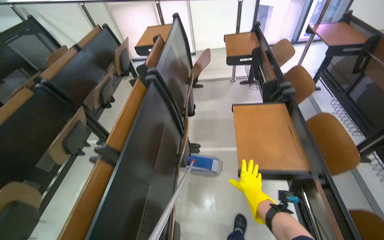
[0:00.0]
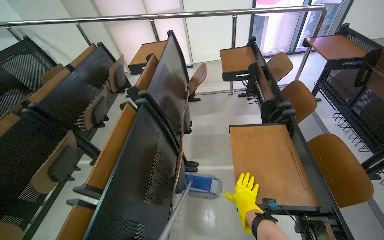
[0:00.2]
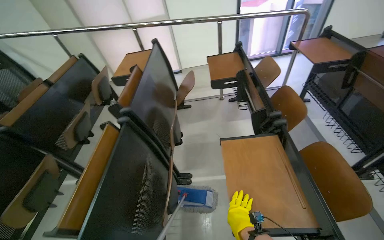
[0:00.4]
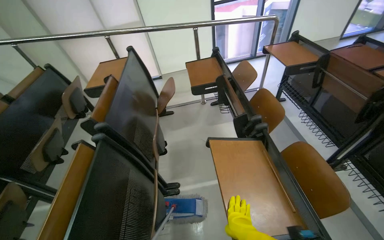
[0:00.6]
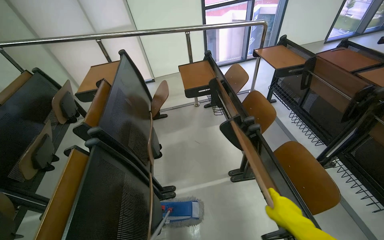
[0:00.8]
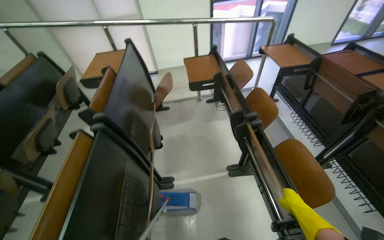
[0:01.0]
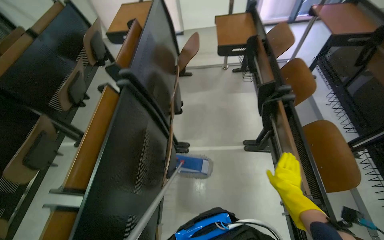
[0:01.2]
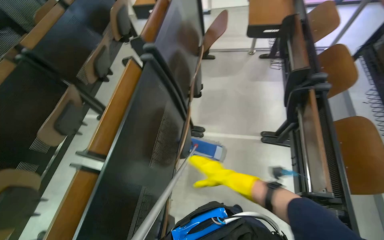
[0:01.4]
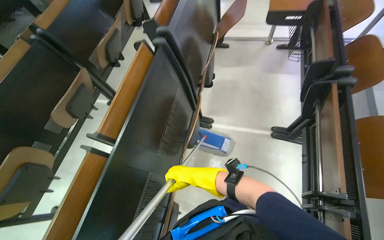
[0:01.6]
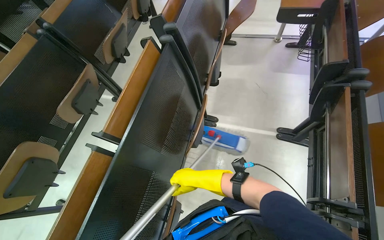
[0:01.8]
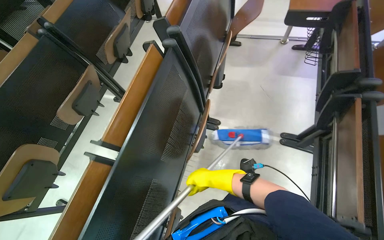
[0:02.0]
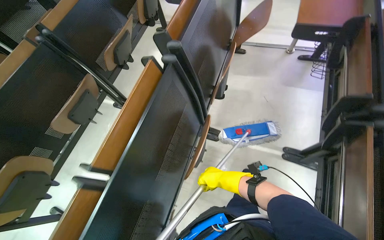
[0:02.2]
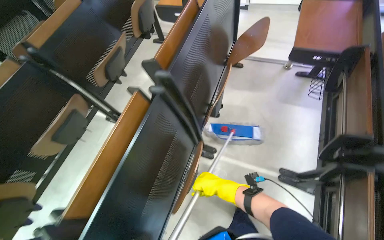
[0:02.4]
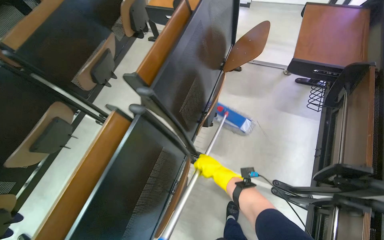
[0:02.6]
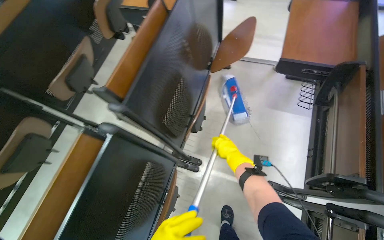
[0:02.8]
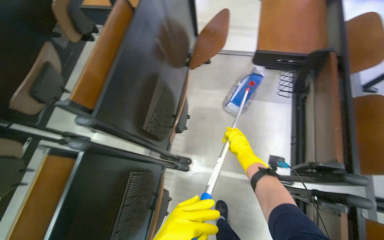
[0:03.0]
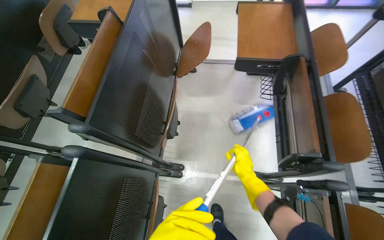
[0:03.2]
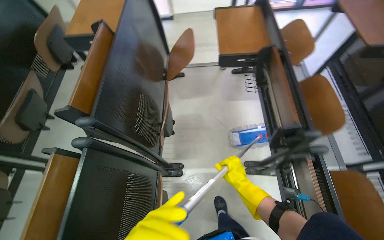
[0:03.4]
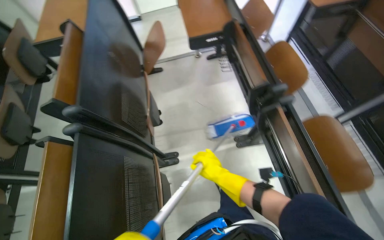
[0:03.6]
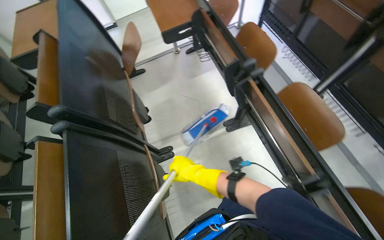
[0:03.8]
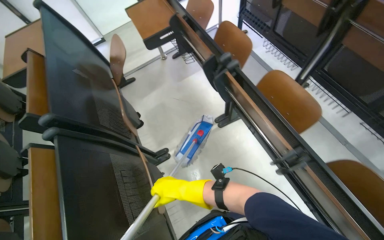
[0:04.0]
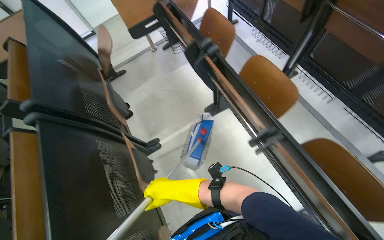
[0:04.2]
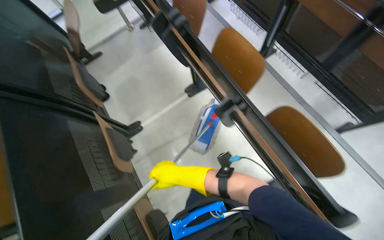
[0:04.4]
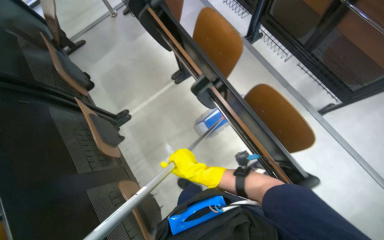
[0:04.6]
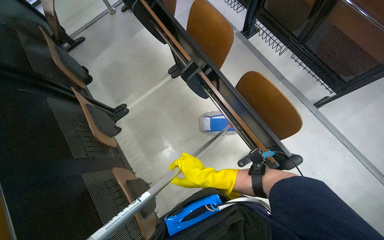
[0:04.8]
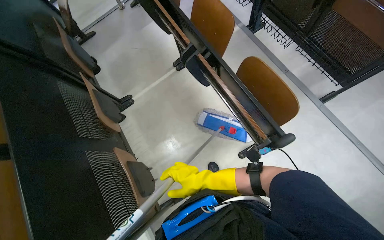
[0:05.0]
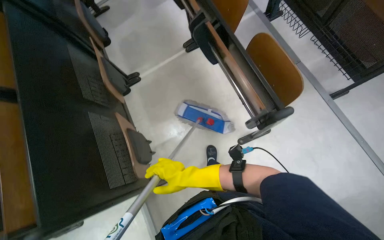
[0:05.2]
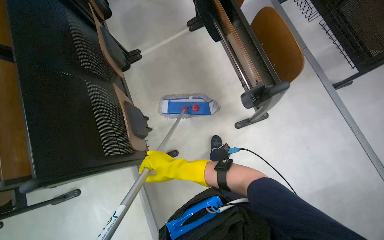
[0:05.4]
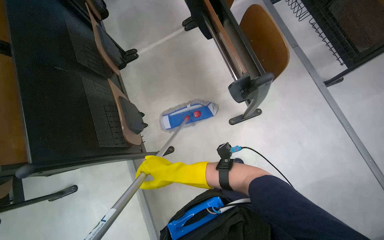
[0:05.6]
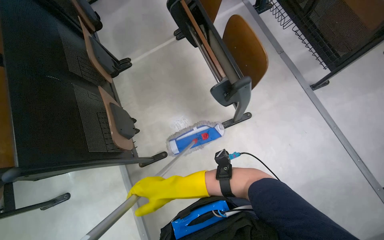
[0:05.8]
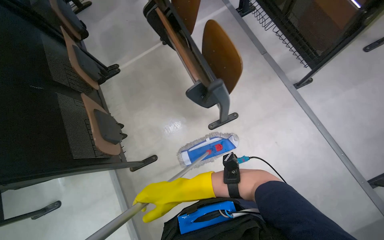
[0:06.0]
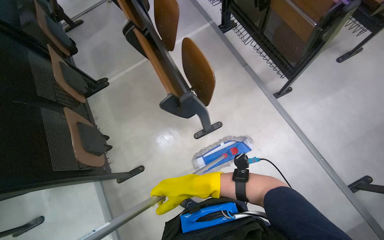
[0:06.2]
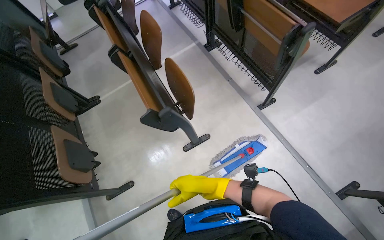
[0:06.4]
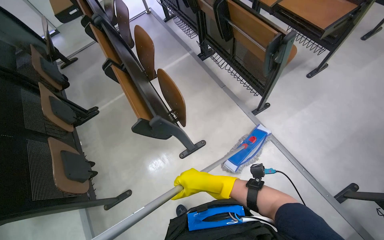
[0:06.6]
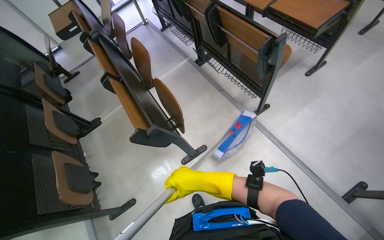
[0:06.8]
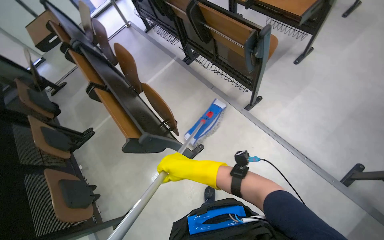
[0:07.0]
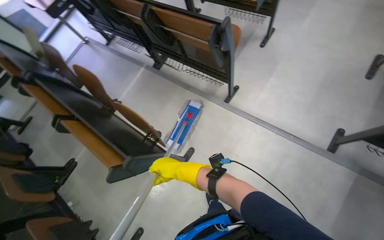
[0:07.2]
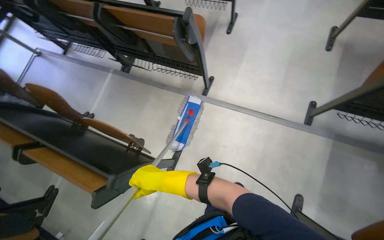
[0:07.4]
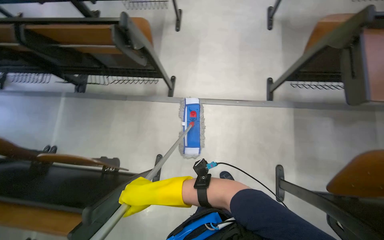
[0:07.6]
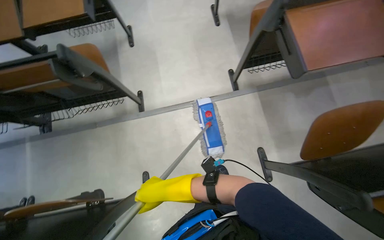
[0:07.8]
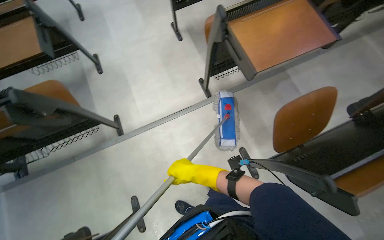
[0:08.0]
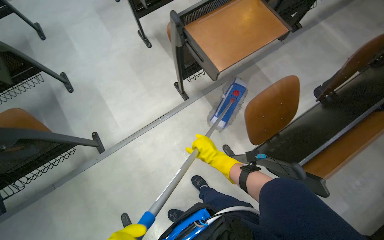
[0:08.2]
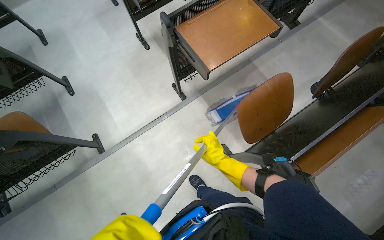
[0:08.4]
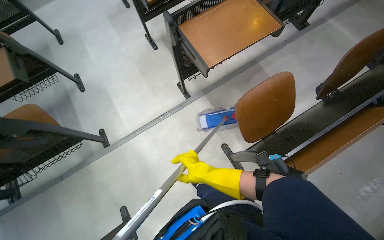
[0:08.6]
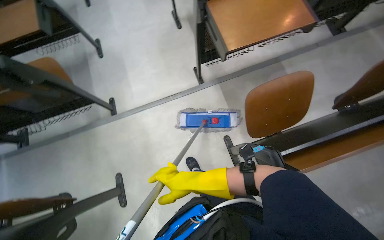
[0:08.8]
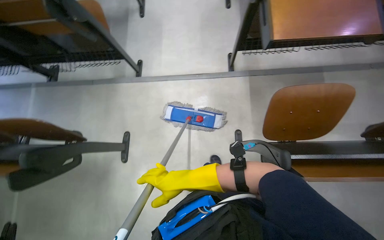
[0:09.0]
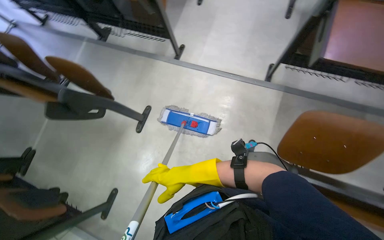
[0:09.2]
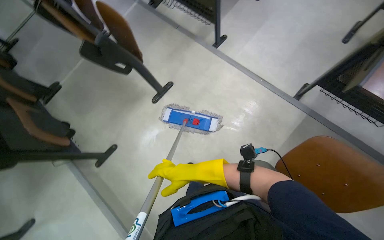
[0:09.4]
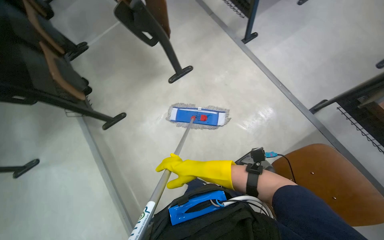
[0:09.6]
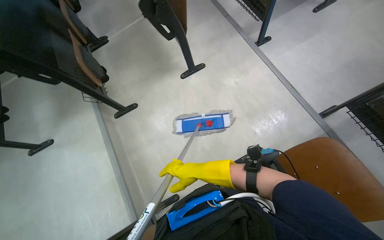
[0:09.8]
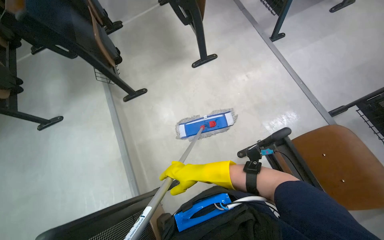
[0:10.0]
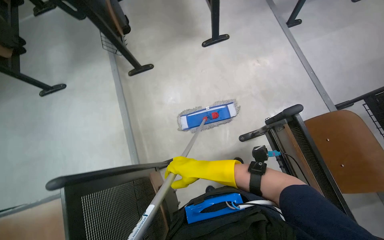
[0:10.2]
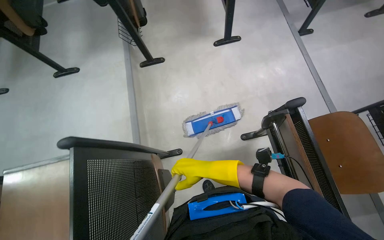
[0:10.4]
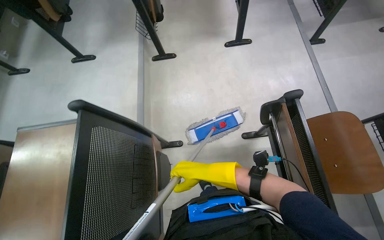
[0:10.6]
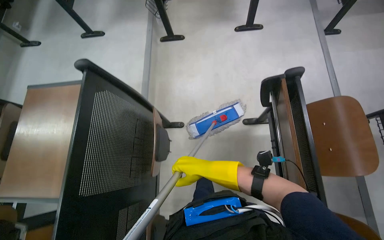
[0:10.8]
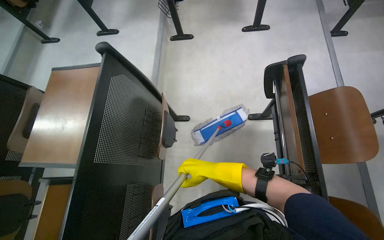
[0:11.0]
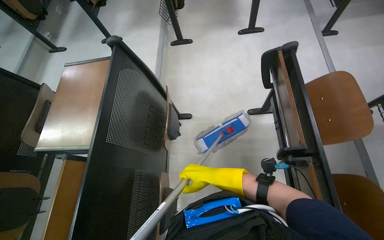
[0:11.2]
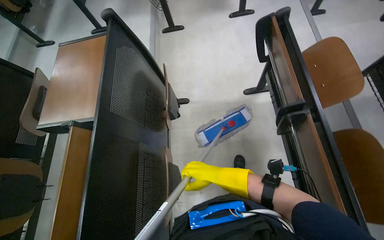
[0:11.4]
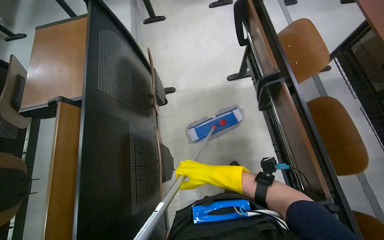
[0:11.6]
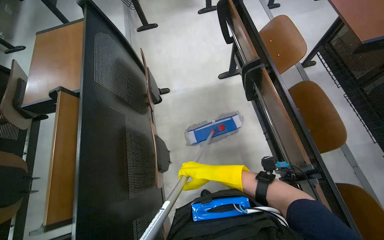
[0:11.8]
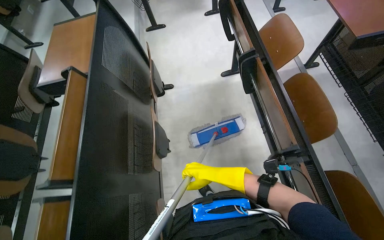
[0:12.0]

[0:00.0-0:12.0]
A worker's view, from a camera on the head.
Job: mopping floor.
The whole recording: Mopping classroom floor. The worker mops the floor in the classroom between rows of desks.
0:00.0 to 0:01.6: The camera pitches downward, by roughly 15 degrees.
0:01.6 to 0:03.0: The camera is carried about 60 cm.
0:03.0 to 0:04.4: The camera is carried roughly 70 cm. The head rotates about 45 degrees to the right.
0:04.4 to 0:06.0: The camera travels some 70 cm.
0:06.0 to 0:07.6: The camera travels roughly 50 cm. The wearer's head swings about 60 degrees to the right.
0:07.6 to 0:09.0: The wearer moves roughly 40 cm.
0:09.0 to 0:10.4: The camera travels approximately 60 cm. The head turns to the left by approximately 80 degrees.
0:10.4 to 0:12.0: The head travels some 1 m.

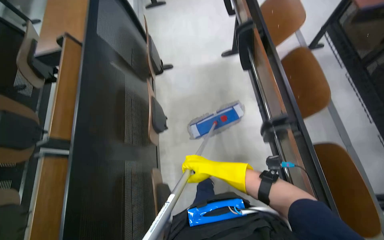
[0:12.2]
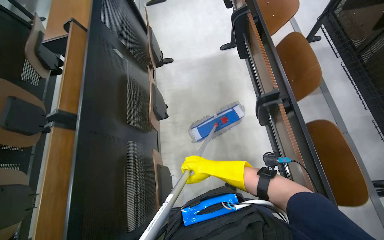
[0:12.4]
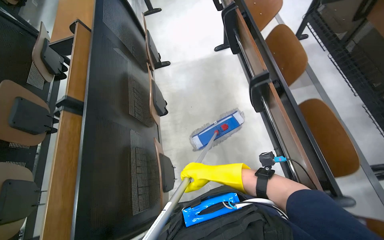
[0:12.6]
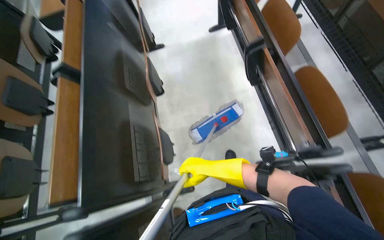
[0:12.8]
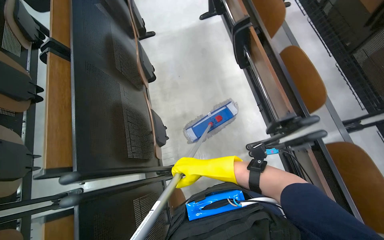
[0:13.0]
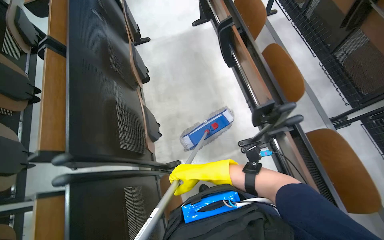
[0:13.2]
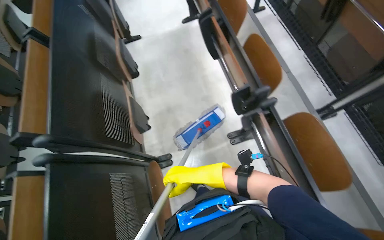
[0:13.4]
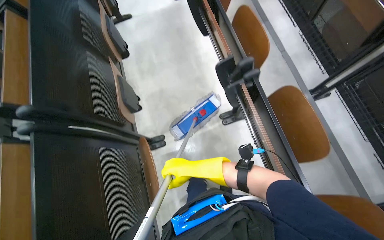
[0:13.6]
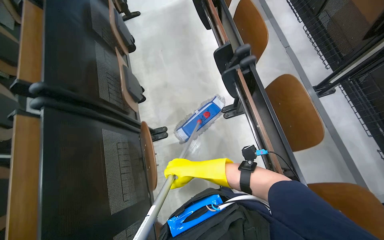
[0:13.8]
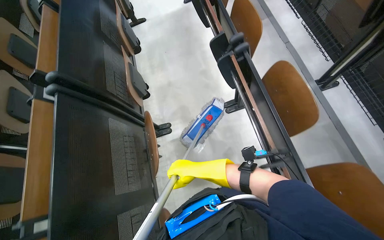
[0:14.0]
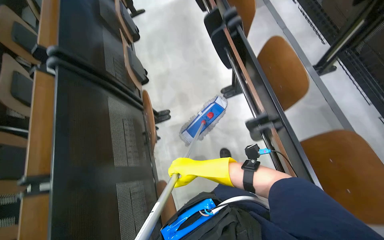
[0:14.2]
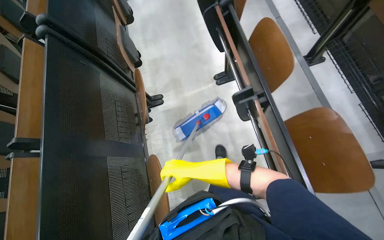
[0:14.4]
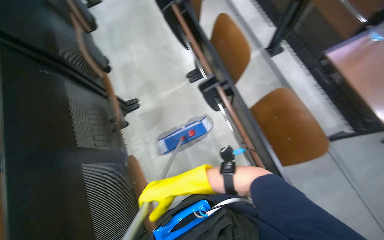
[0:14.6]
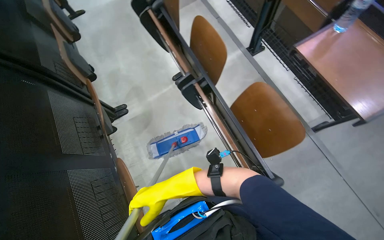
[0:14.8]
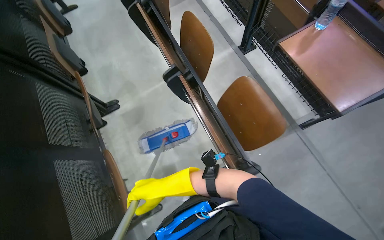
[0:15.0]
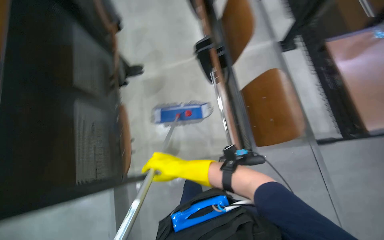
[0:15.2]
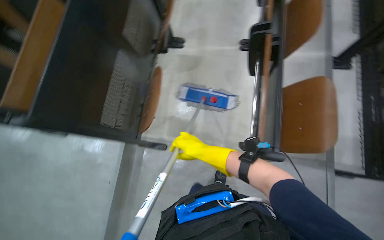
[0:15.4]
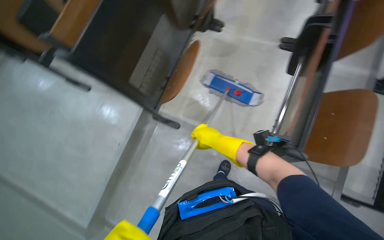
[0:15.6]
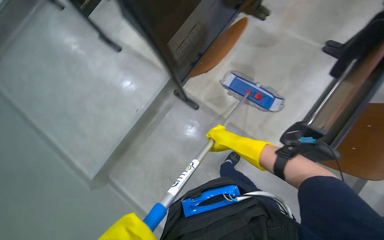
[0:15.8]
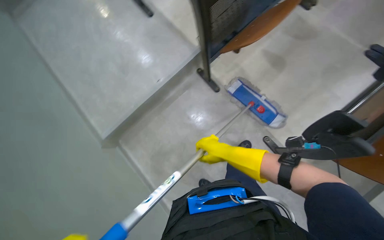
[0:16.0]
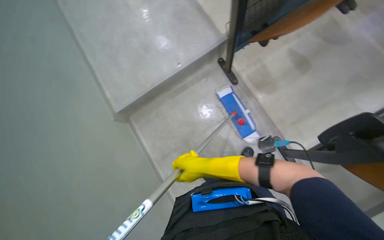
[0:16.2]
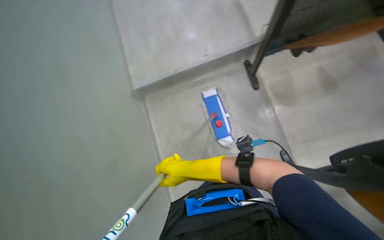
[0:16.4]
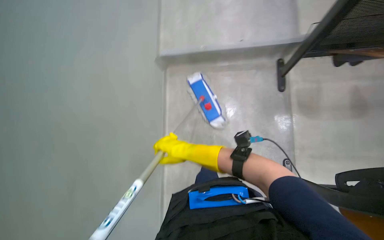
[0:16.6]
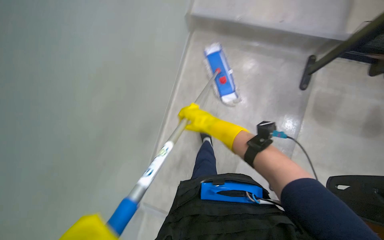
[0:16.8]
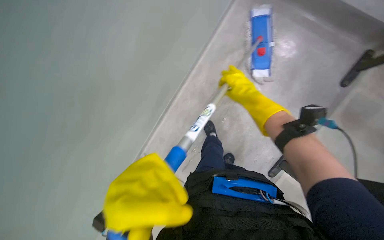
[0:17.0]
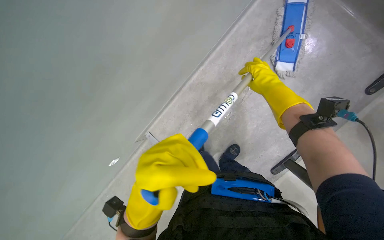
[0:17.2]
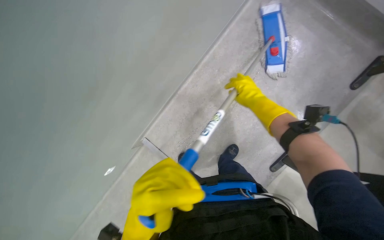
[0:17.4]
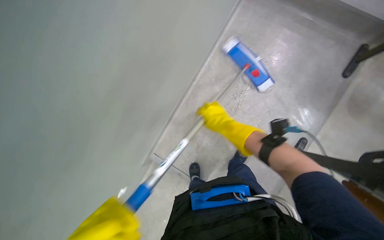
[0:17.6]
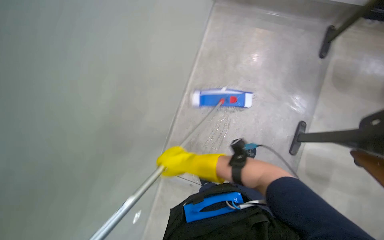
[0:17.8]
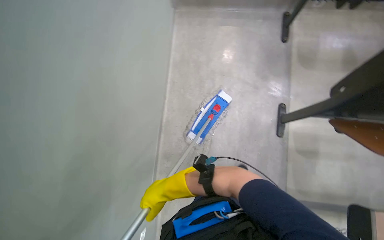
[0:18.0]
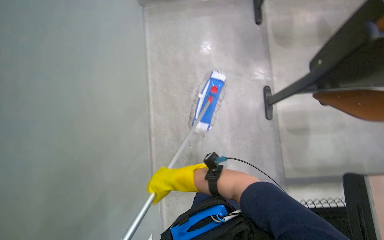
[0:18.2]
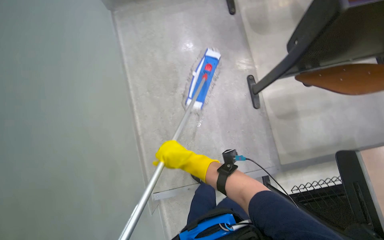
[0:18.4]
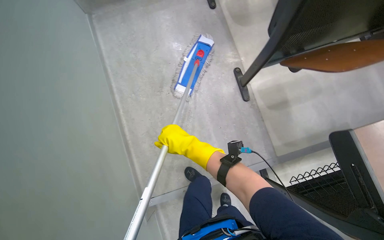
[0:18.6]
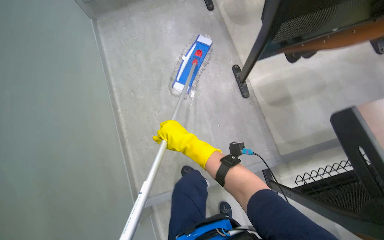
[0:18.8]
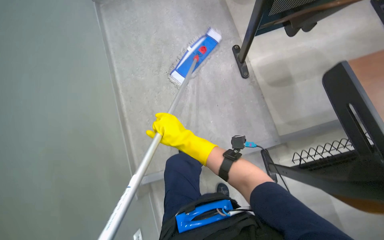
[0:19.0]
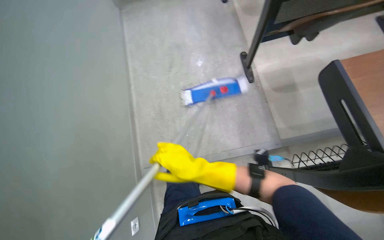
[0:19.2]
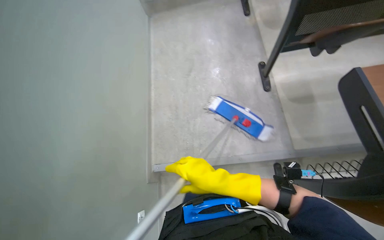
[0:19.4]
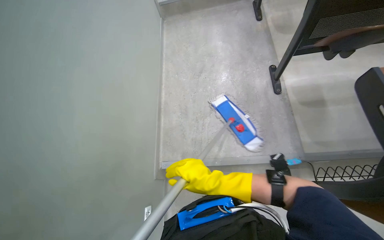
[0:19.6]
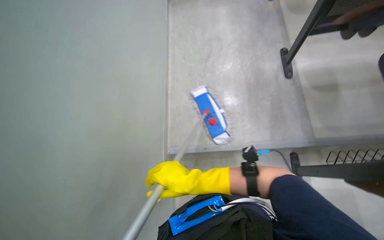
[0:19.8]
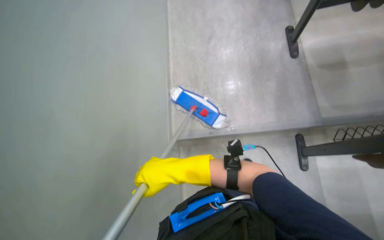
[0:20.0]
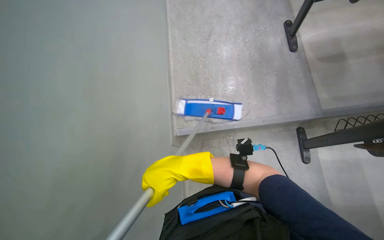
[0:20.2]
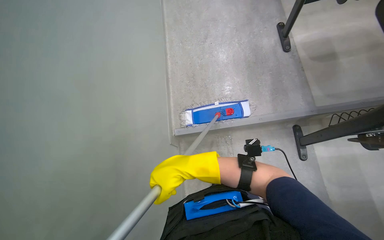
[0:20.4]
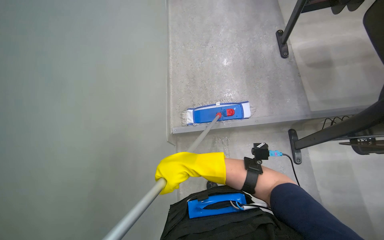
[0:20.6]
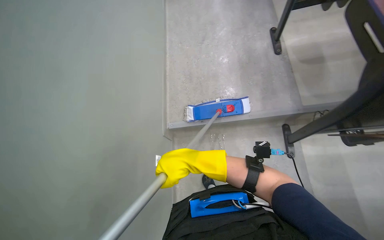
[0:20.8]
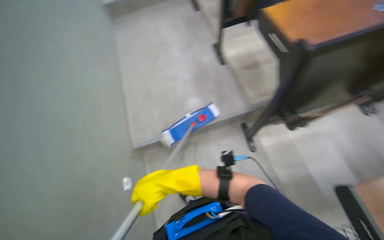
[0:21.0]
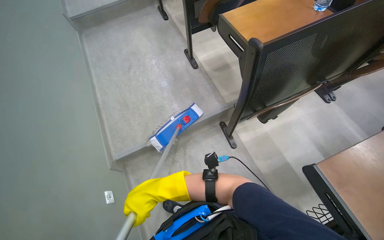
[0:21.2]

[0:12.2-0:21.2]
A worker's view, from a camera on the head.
Job: mopping floor.
The whole recording: Mopping classroom floor. The worker mops the floor in the classroom between rows of desks.
0:12.2 to 0:13.8: The head travels some 90 cm.
0:13.8 to 0:15.2: The head travels some 70 cm.
0:15.2 to 0:16.6: The wearer's head swings some 80 degrees to the left. The view tips downward by about 20 degrees.
0:18.2 to 0:19.8: The head travels roughly 50 cm. The view pans to the left by about 15 degrees.
0:19.8 to 0:21.2: The head rotates roughly 30 degrees to the right.
